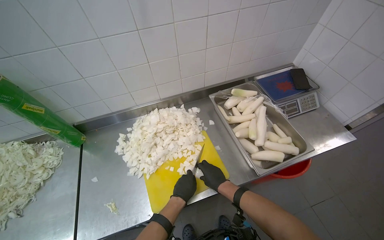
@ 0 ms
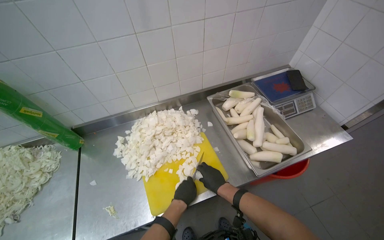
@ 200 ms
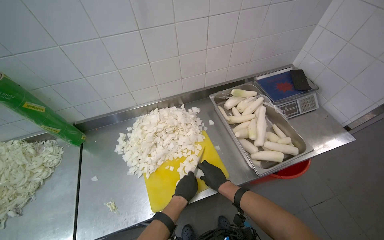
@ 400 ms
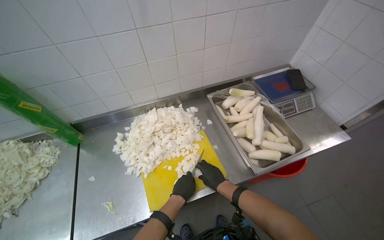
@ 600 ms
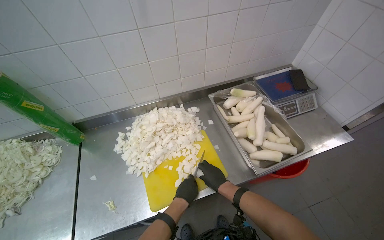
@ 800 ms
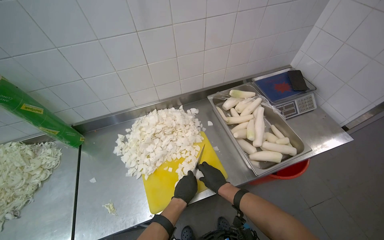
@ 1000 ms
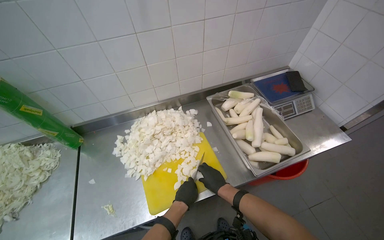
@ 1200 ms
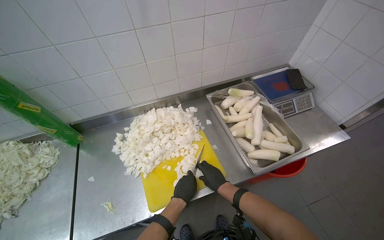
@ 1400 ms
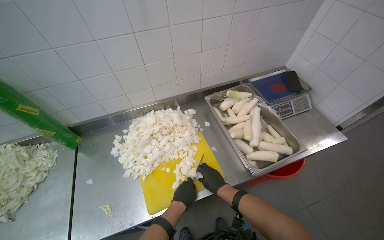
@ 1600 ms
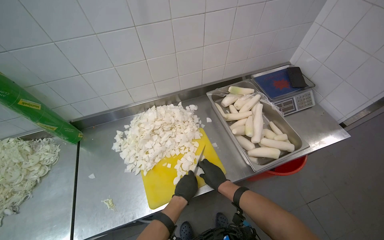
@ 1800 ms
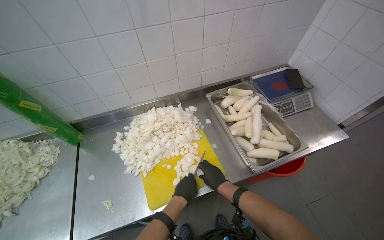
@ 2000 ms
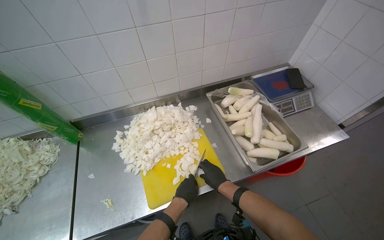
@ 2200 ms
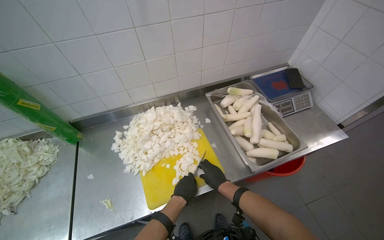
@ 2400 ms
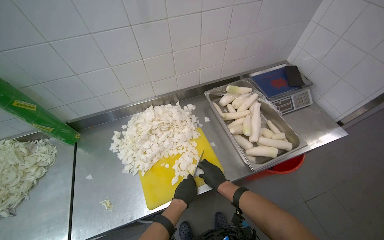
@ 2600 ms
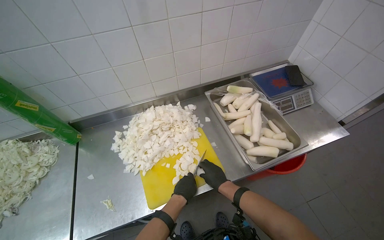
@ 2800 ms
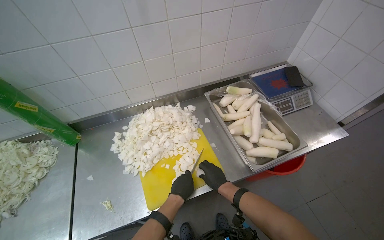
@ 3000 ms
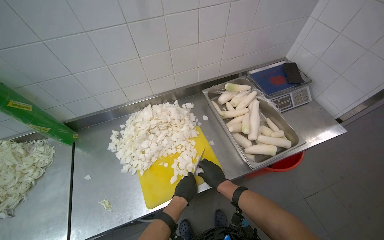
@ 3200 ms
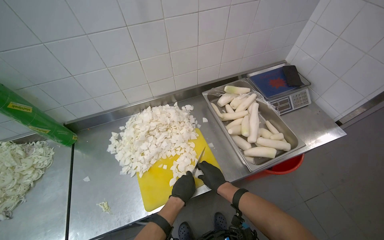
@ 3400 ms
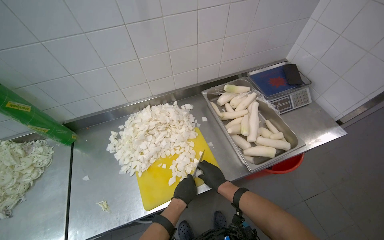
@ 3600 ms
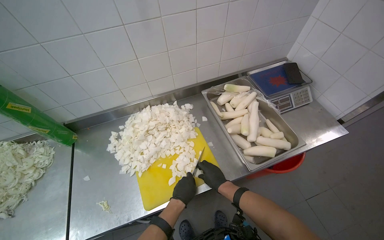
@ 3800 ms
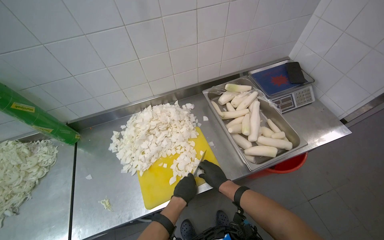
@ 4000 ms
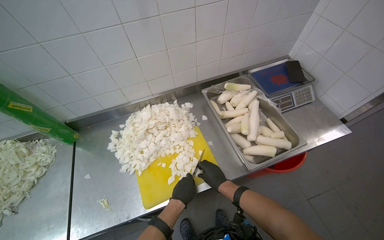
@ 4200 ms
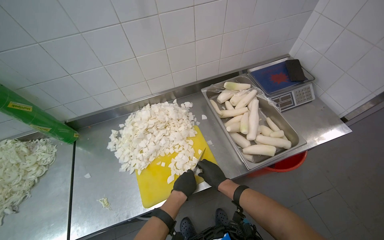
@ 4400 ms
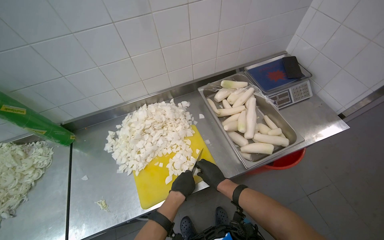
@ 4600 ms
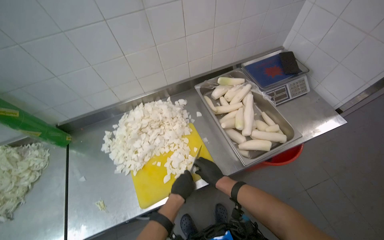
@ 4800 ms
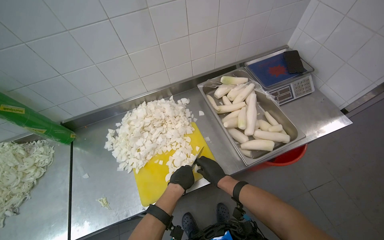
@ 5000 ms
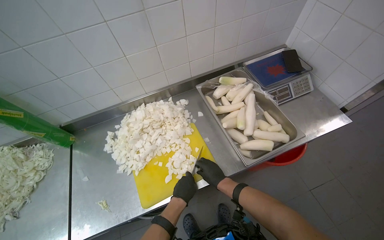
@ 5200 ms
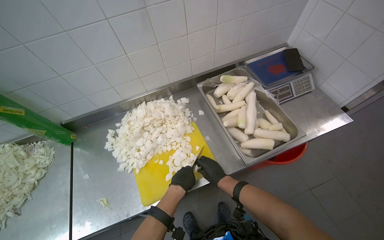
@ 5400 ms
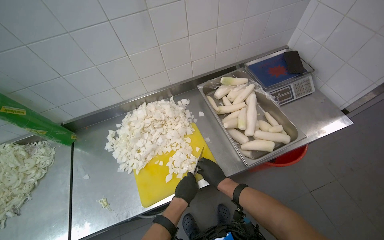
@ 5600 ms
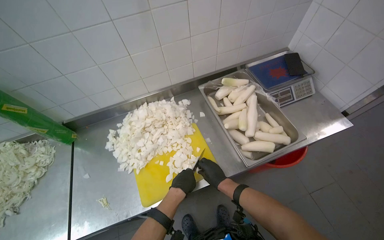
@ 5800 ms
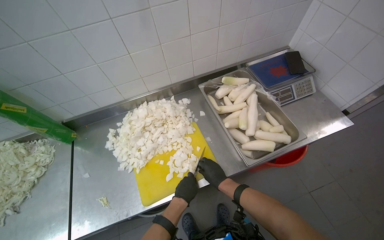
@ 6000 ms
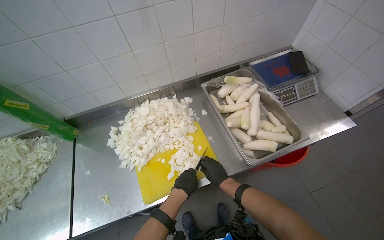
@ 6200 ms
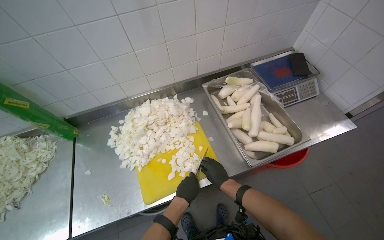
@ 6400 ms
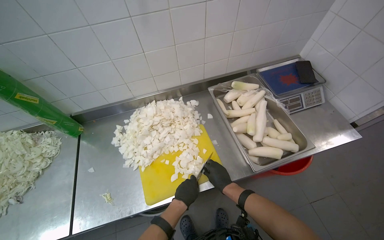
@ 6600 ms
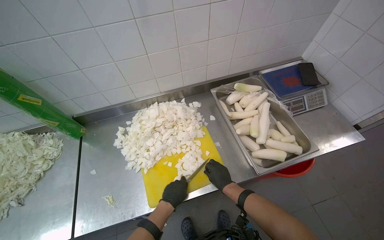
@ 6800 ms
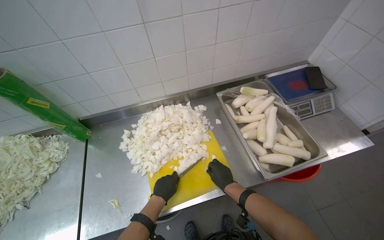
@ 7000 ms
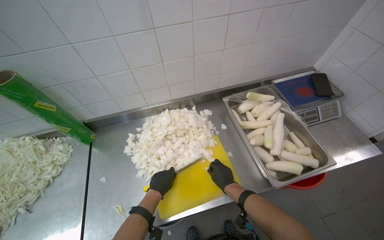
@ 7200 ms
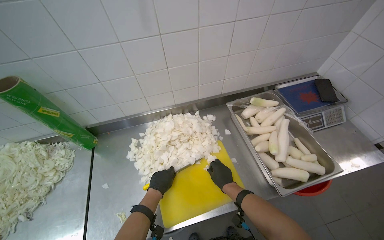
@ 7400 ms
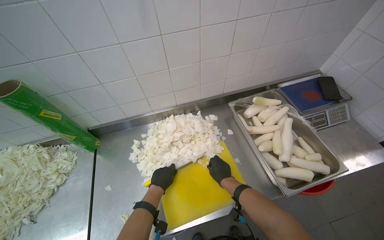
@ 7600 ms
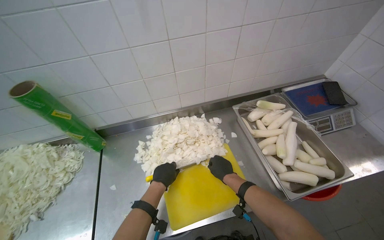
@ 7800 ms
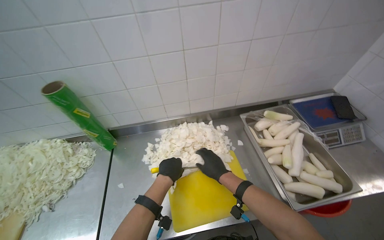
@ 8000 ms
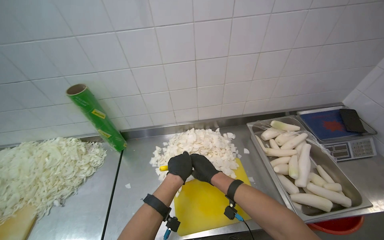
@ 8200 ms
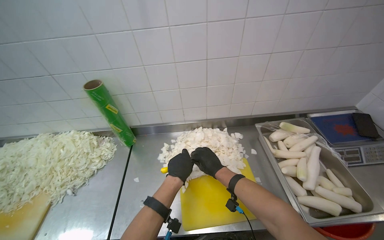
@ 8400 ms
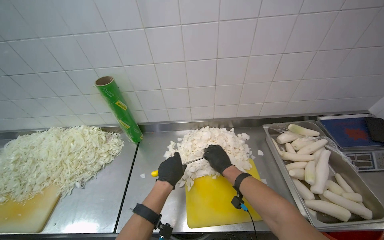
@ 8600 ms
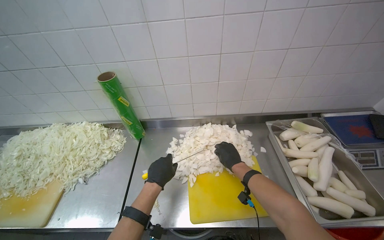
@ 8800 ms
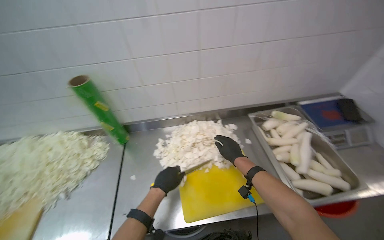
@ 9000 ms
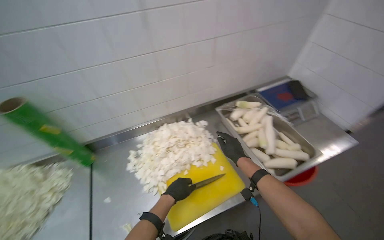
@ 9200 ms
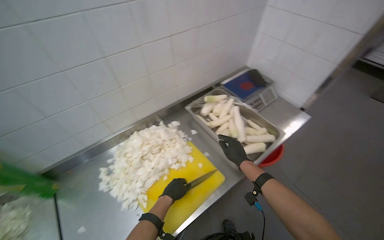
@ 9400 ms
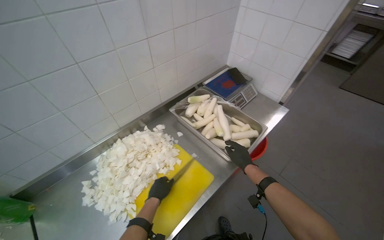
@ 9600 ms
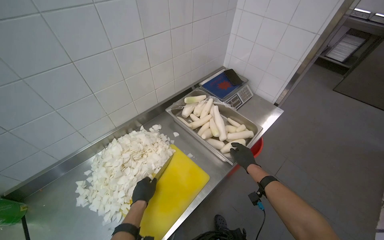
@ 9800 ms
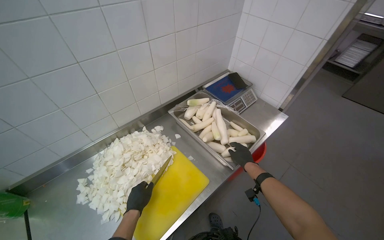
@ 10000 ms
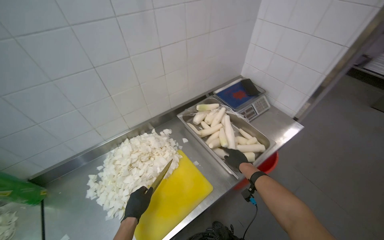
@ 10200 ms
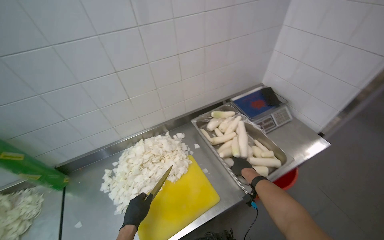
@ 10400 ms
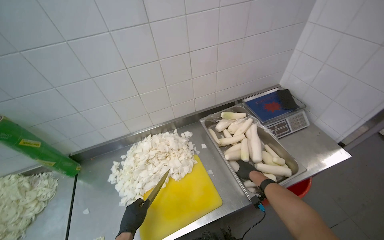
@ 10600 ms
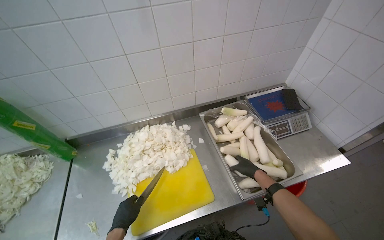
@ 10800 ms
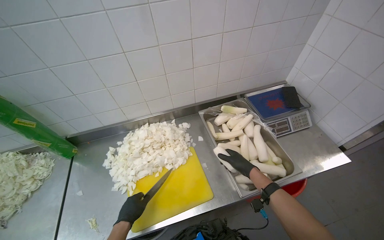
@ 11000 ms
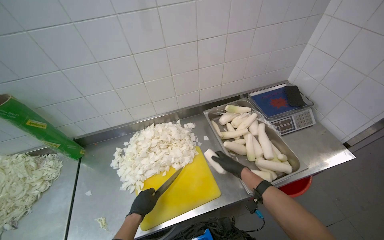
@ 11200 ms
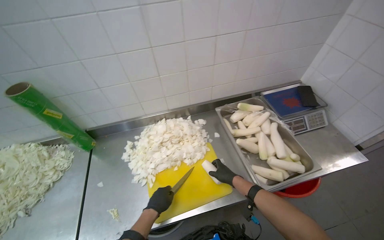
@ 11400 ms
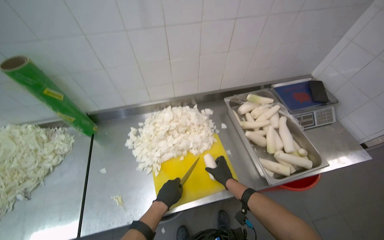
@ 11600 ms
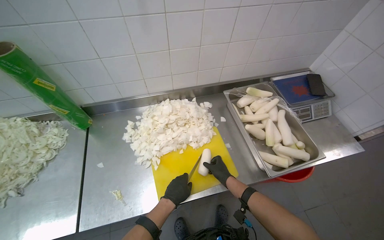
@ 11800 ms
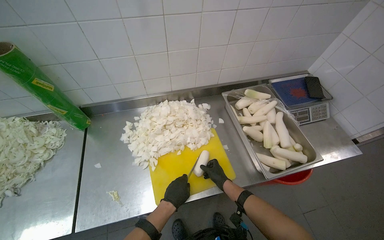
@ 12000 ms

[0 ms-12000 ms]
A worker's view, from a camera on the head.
Job: preparing food.
The whole recording: Chopping white radishes. The worker chops white radishes into small pieces on a yellow cutting board.
0 ms to 4400 ms: The hands are busy where they are.
4400 ms to 6000 ms: The hands work in one place, with small movements.
6000 ms to 7600 ms: The left hand is displaced to the left by some 25 cm.
7600 ms to 9000 ms: The right hand heads up the picture, covering about 10 cm. Meanwhile the left hand is displaced nearer to the camera by some 10 cm.
9000 ms to 10400 ms: The wearer's head swings some 20 degrees to the right.
10400 ms to 12000 ms: The right hand heads to the left, down the picture and farther from the camera, covering some 25 cm.

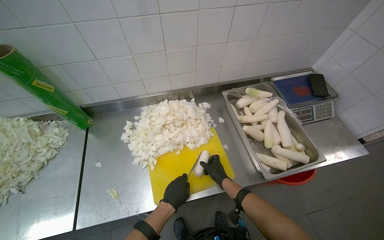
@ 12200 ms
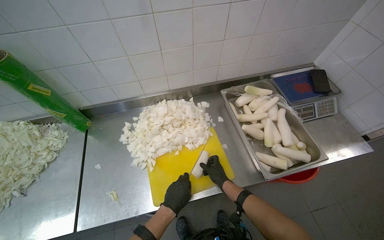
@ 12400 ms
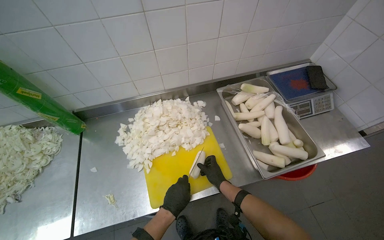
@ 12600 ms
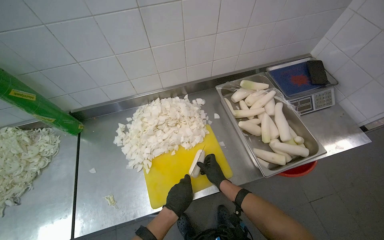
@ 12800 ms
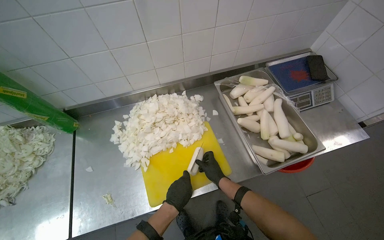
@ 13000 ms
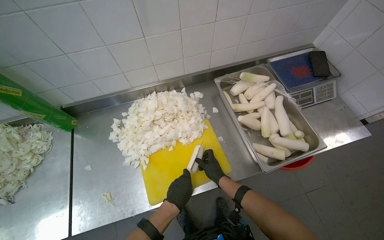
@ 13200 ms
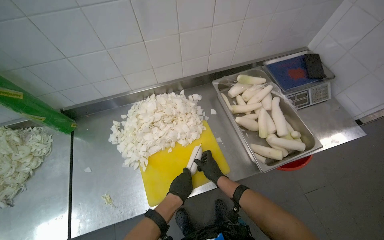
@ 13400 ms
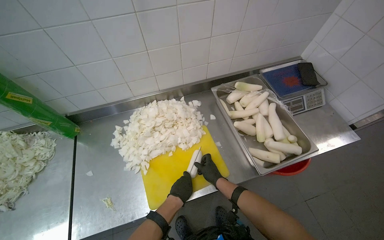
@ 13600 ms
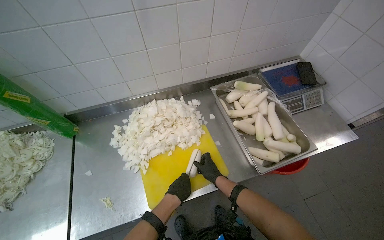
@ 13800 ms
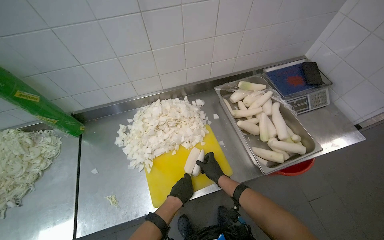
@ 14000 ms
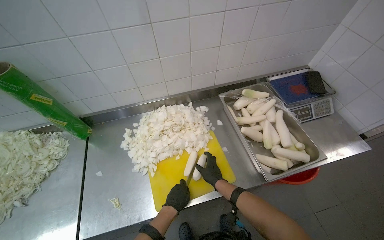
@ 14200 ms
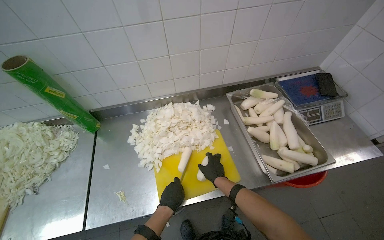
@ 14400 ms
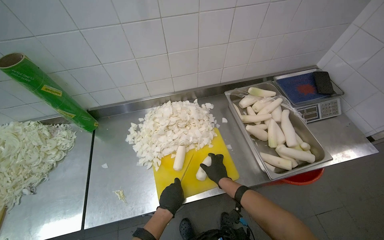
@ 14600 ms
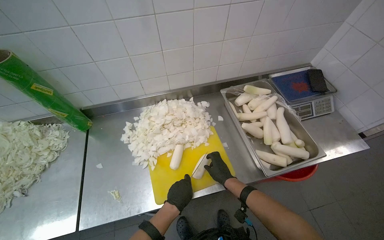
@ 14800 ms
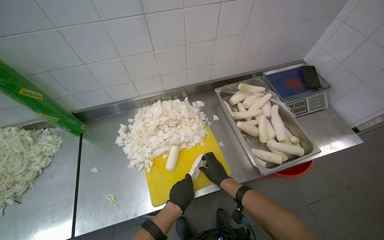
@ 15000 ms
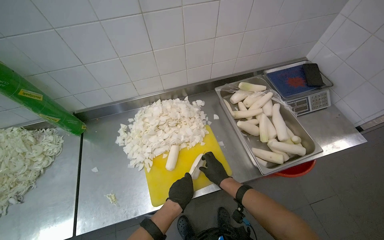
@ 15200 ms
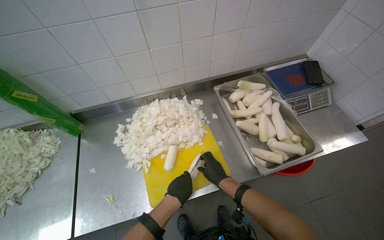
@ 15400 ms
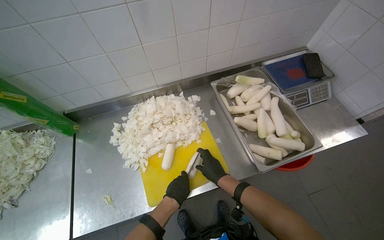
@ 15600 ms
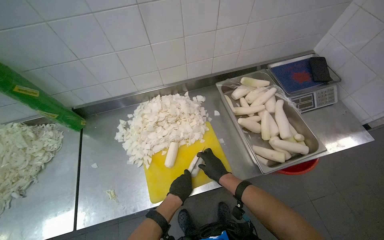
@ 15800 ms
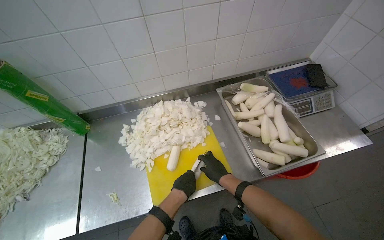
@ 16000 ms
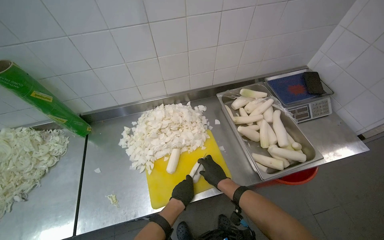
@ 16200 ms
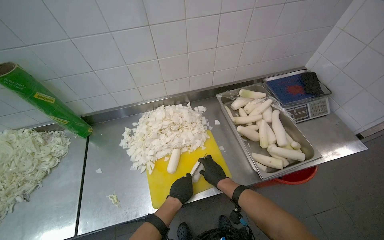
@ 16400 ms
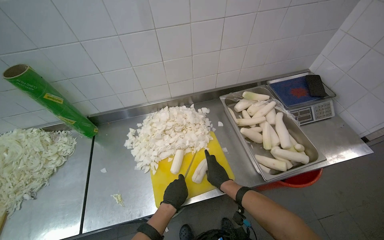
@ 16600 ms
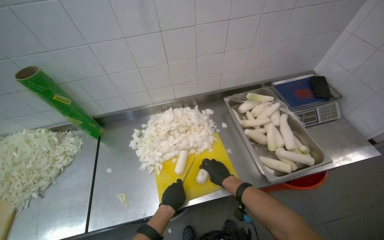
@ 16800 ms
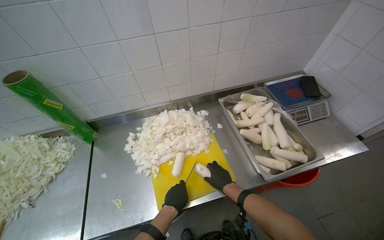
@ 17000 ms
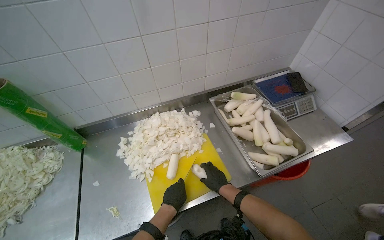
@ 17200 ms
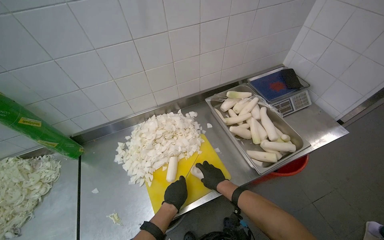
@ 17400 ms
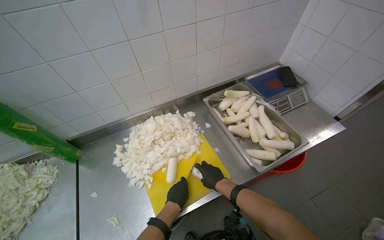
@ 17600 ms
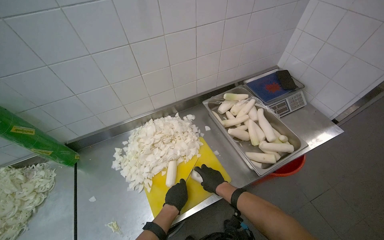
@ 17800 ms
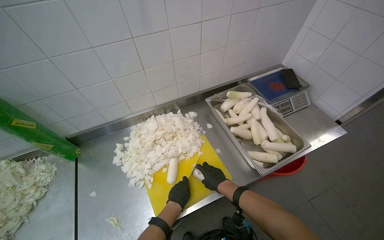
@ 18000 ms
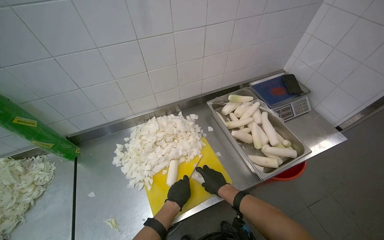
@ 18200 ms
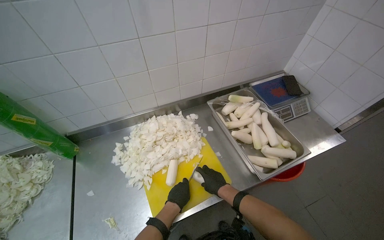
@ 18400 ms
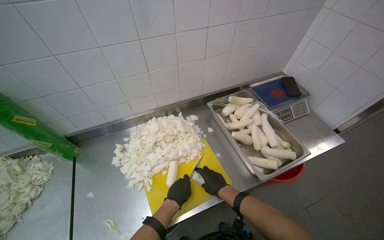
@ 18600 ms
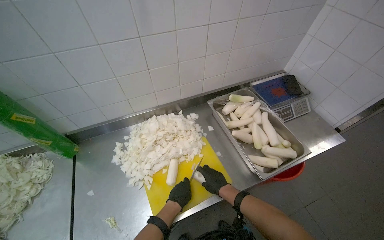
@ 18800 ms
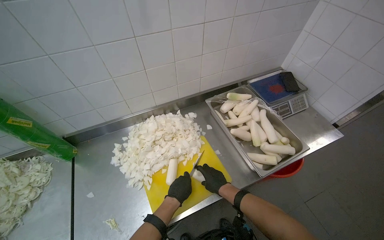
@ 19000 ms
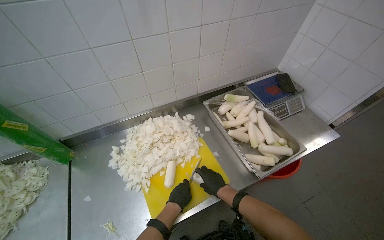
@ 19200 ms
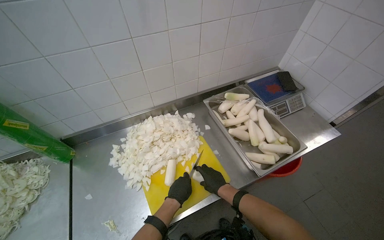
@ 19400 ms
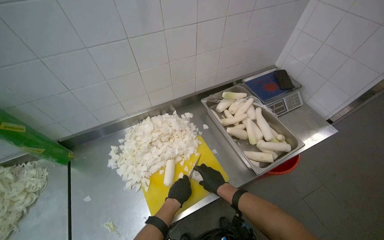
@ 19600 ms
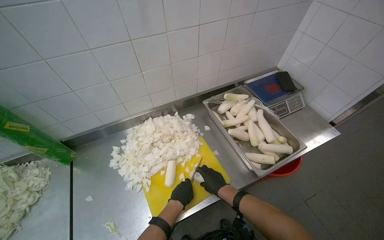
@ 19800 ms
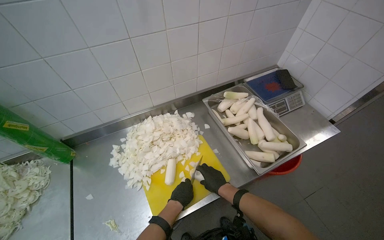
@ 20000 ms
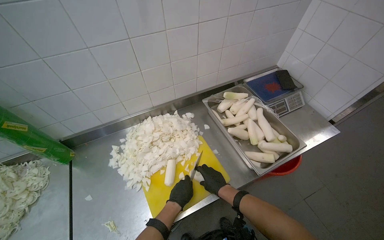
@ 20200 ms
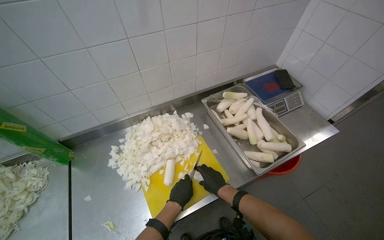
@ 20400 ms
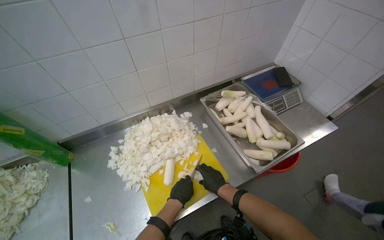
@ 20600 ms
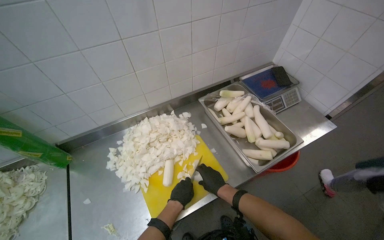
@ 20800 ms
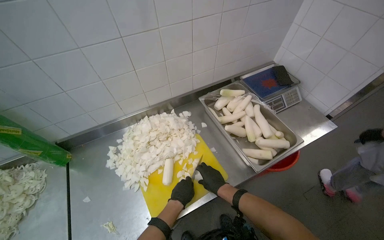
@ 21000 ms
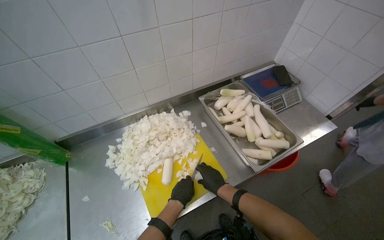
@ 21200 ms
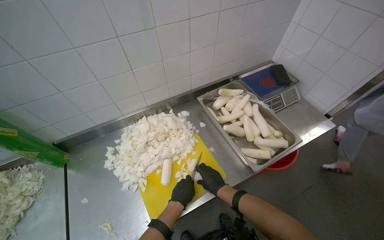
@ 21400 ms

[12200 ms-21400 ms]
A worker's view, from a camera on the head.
Job: preparing food.
The whole recording: Chopping white radishes. The worker chops white radishes into small pieces on a yellow cutting board.
12200 ms to 15200 ms: The hands make small movements and keep their place.
15200 ms to 21400 ms: The hands stay close to where they were, moving slightly.
